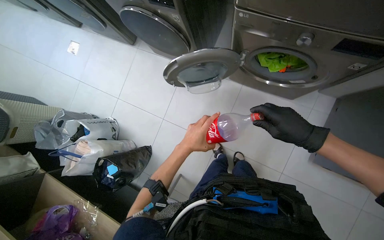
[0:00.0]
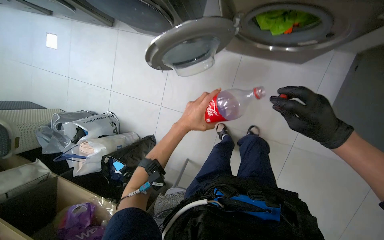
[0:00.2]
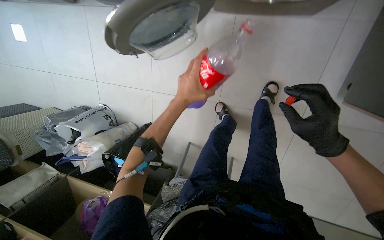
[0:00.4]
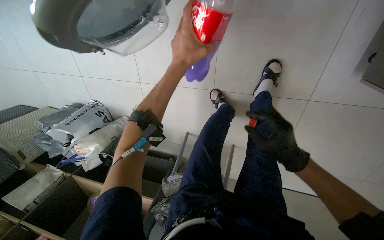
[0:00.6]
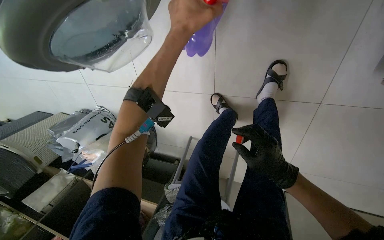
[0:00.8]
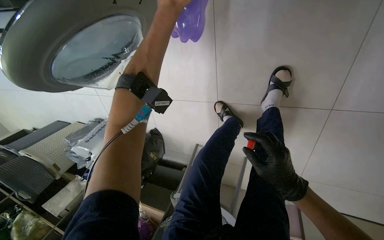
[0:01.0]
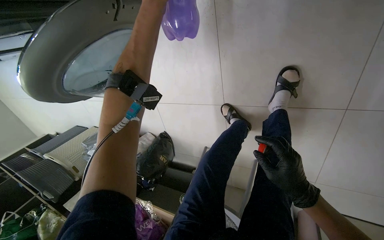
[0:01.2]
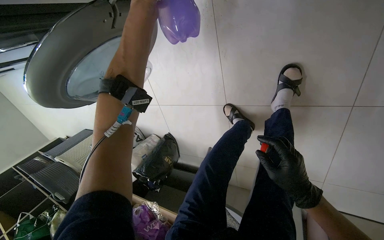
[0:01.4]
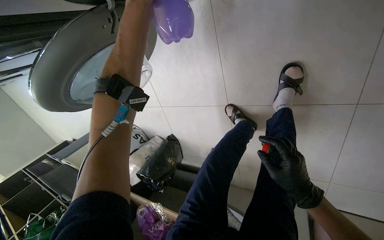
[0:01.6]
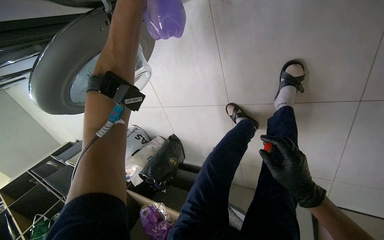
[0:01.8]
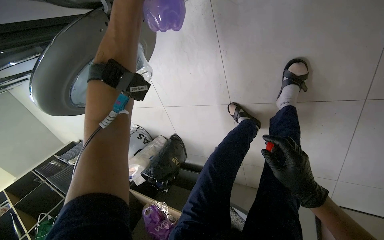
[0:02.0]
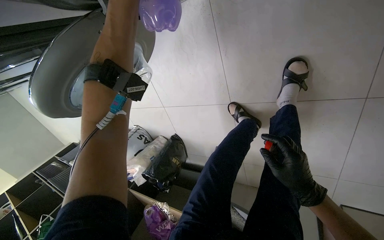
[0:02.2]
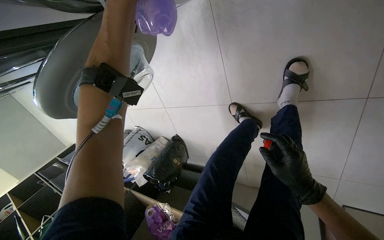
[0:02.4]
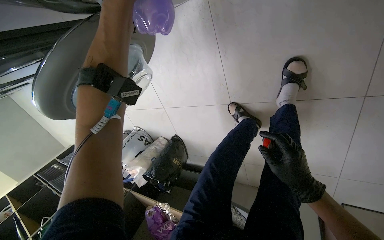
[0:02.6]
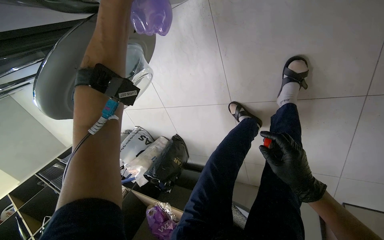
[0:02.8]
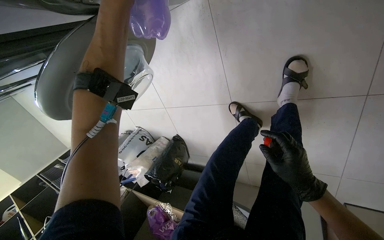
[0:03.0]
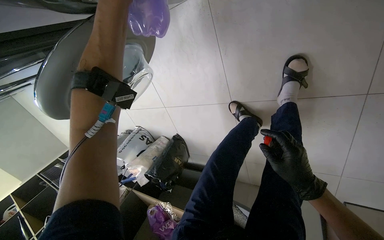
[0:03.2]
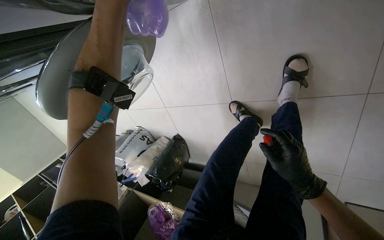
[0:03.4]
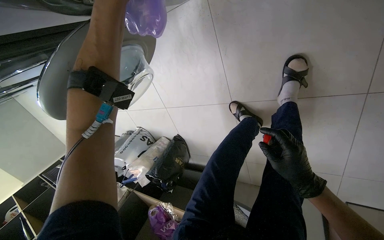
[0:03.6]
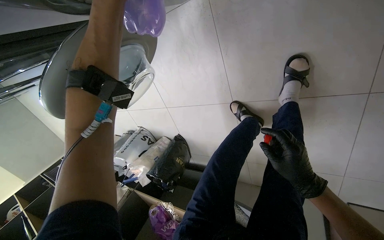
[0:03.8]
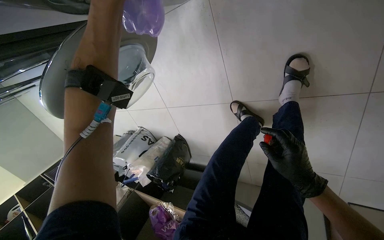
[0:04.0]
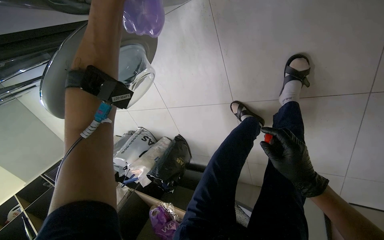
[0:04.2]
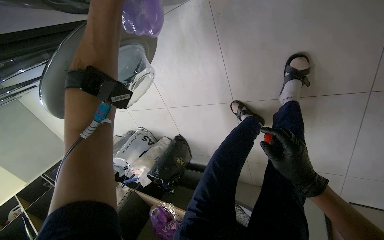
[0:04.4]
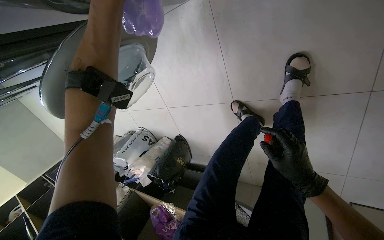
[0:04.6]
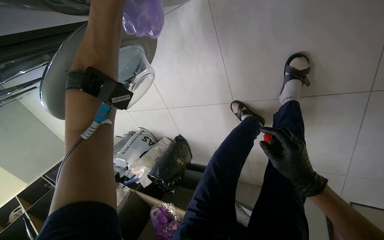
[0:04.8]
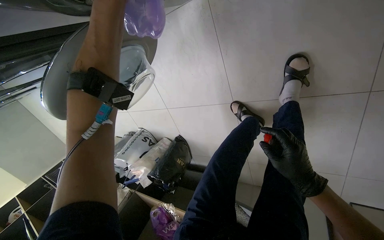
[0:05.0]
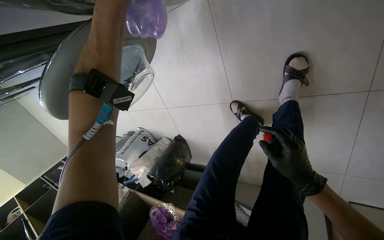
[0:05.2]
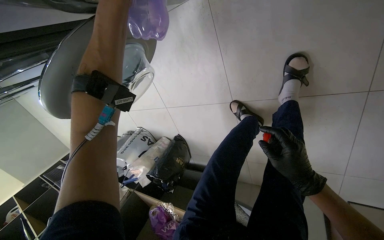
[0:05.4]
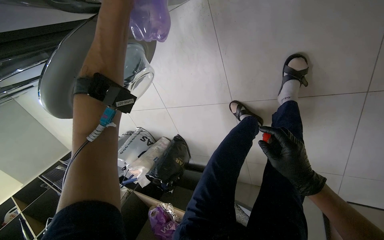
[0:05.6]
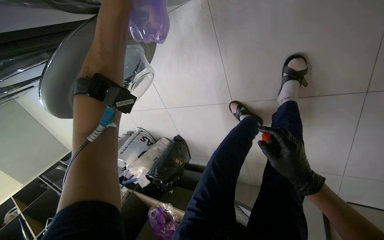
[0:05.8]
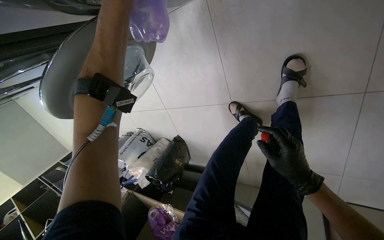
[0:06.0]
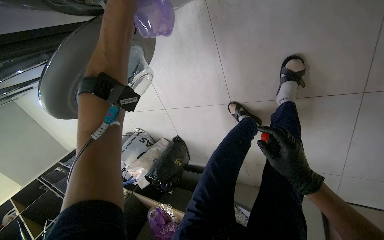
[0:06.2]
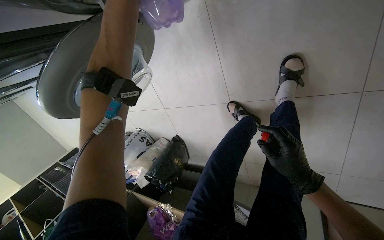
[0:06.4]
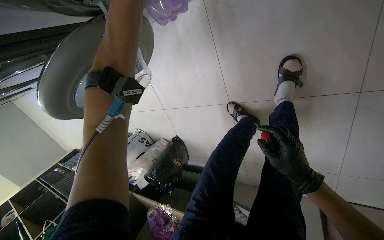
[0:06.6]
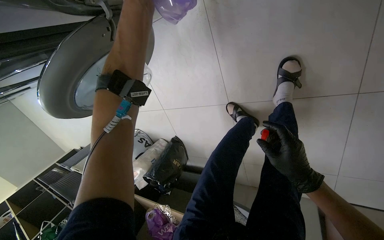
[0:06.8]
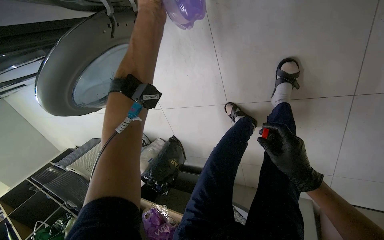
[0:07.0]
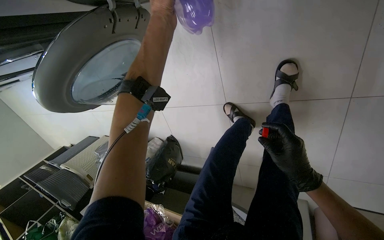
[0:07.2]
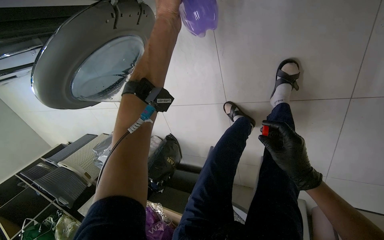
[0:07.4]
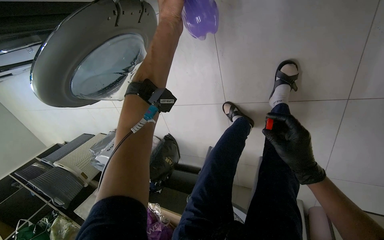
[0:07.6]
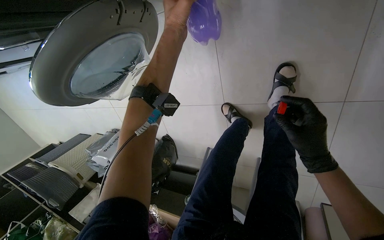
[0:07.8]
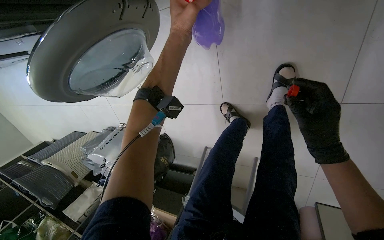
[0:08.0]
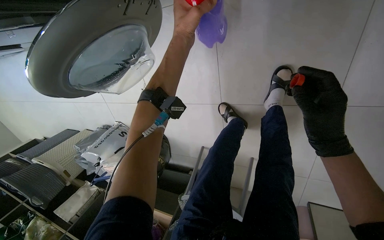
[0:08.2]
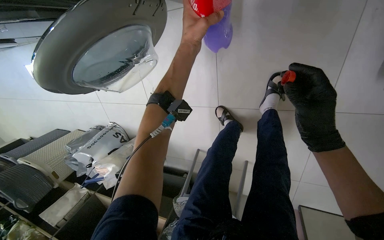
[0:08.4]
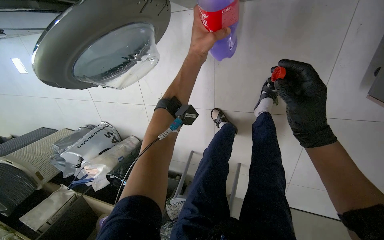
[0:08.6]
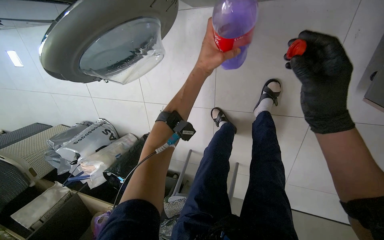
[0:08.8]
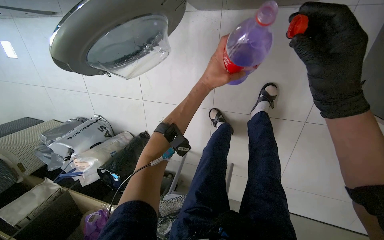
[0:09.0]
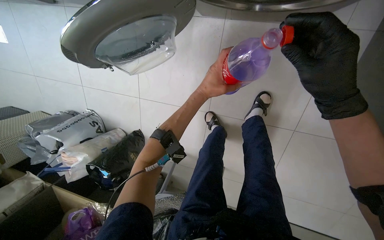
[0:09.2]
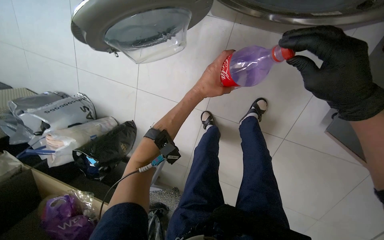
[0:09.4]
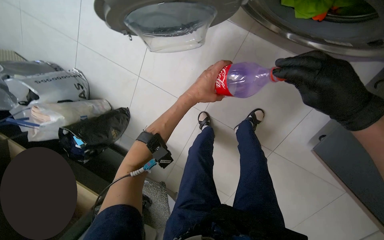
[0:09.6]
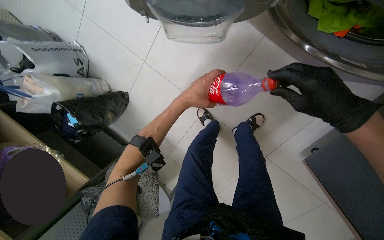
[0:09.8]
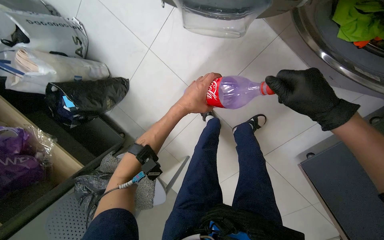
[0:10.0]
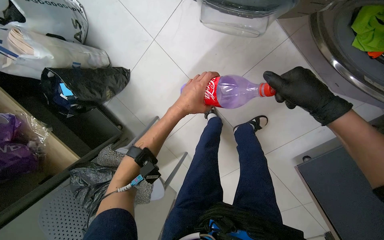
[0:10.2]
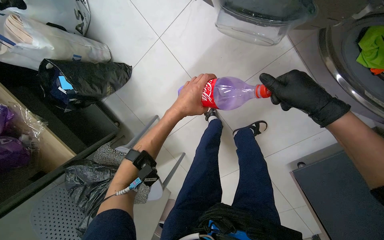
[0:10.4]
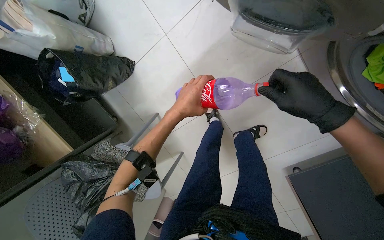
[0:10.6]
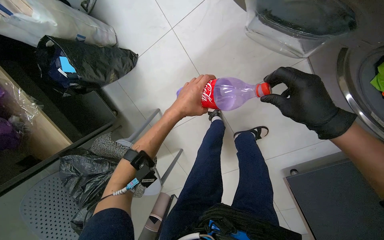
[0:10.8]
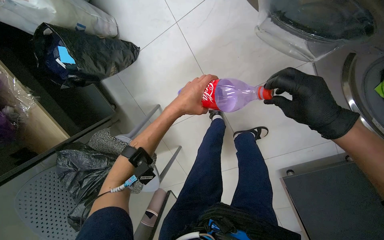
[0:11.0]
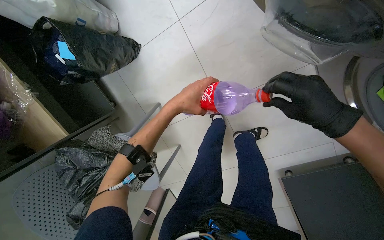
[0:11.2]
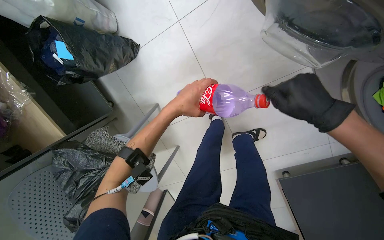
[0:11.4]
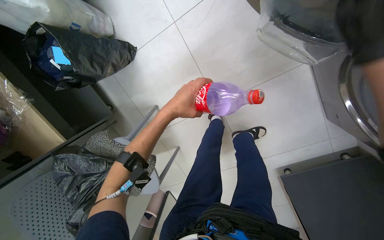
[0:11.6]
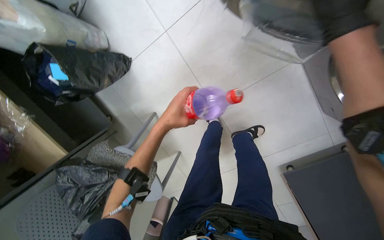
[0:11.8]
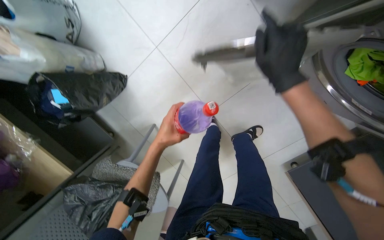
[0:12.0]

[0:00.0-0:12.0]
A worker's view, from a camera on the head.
Job: managing laundry.
The whole recording: Preparing laundry with detergent. The worker handles a detergent bottle and adjusts the washing machine settings.
0:00.0 to 0:01.6: The camera travels some 70 cm. The camera is aimed some 25 degrees further to the left. The wearer looks roughly 30 degrees further downward. The scene turns some 30 degrees counterclockwise in the picture.
0:07.6 to 0:09.0: The right hand shifts about 25 cm nearer to the camera and up the picture.
0:09.0 to 0:10.4: The camera sweeps to the right, by about 25 degrees. Everything in view rotates some 40 degrees clockwise.
0:10.4 to 0:12.0: The right hand heads to the left and up the picture, covering about 20 cm; the left hand travels to the left by roughly 15 cm.

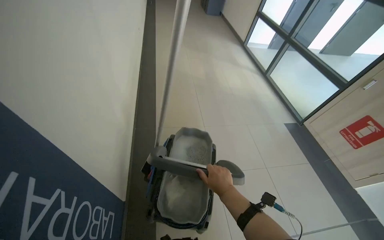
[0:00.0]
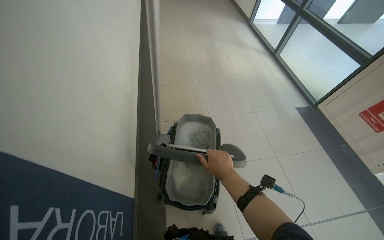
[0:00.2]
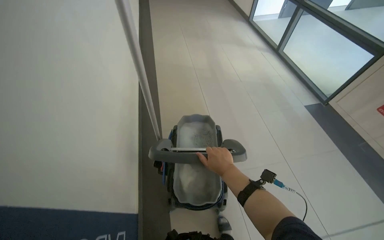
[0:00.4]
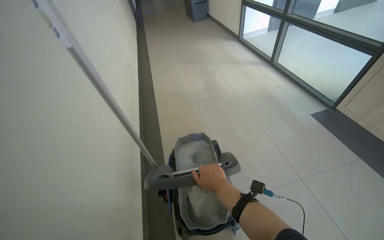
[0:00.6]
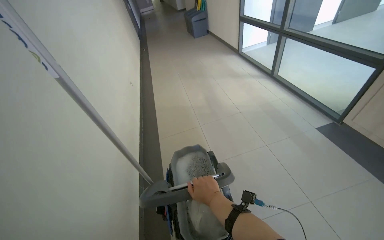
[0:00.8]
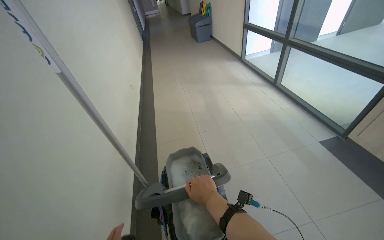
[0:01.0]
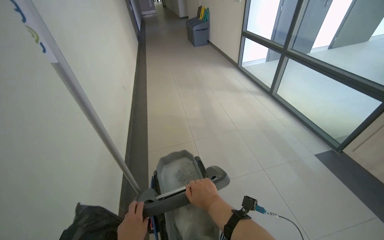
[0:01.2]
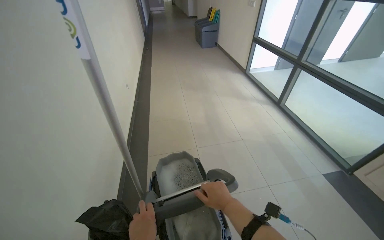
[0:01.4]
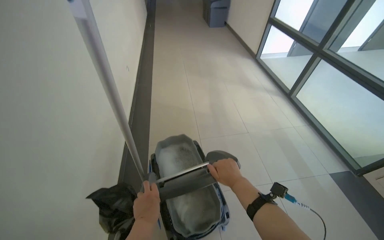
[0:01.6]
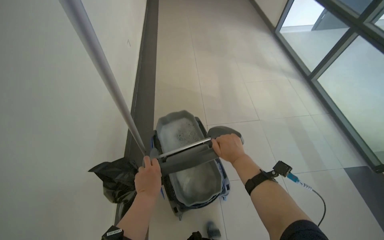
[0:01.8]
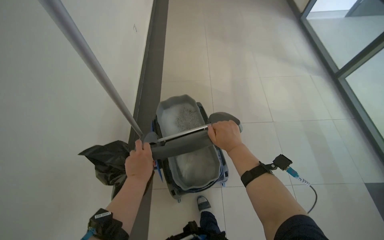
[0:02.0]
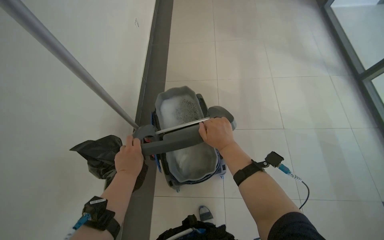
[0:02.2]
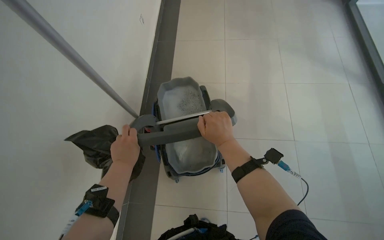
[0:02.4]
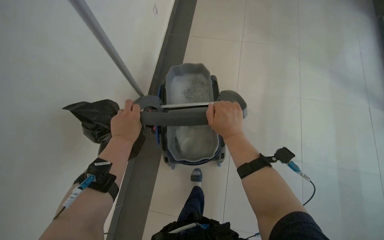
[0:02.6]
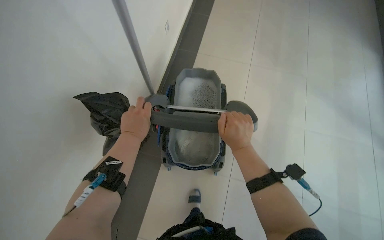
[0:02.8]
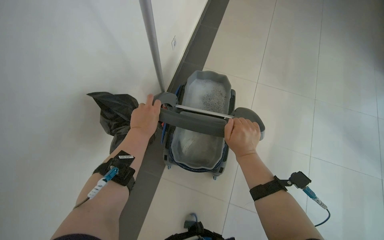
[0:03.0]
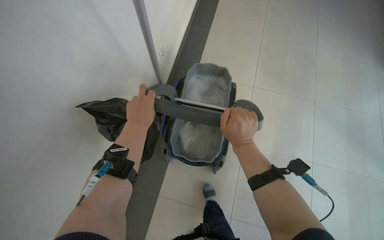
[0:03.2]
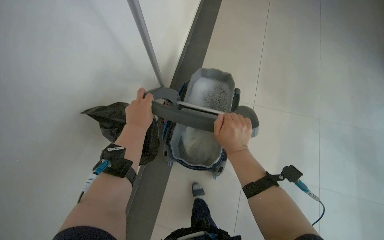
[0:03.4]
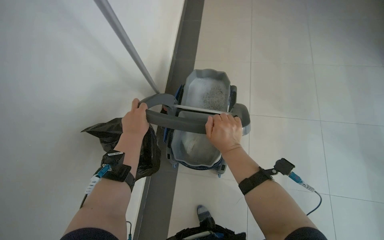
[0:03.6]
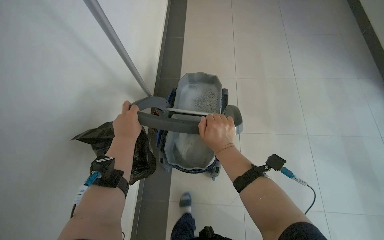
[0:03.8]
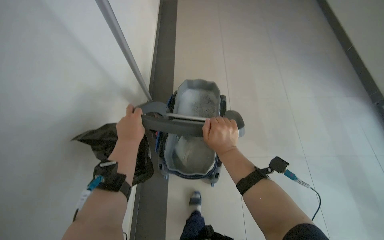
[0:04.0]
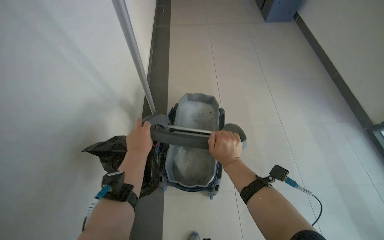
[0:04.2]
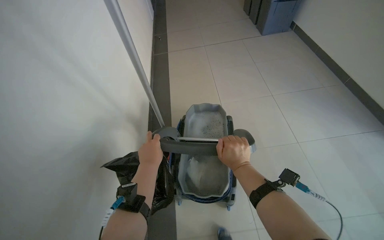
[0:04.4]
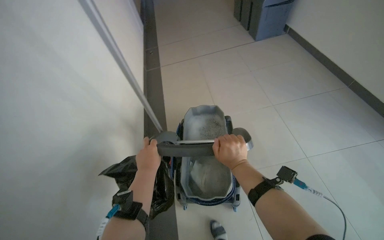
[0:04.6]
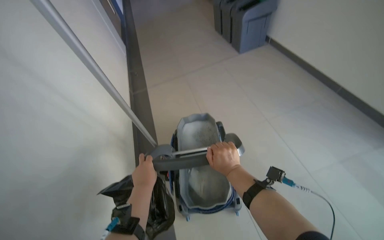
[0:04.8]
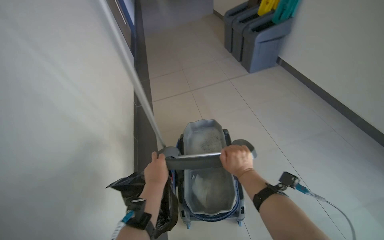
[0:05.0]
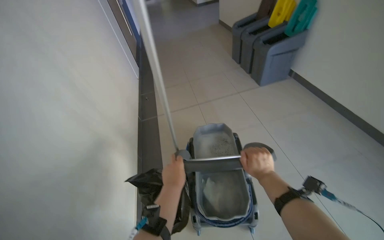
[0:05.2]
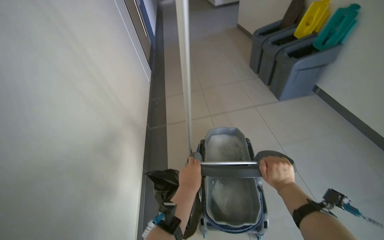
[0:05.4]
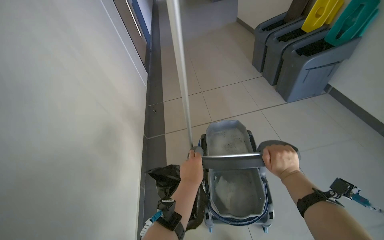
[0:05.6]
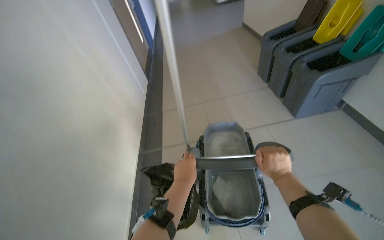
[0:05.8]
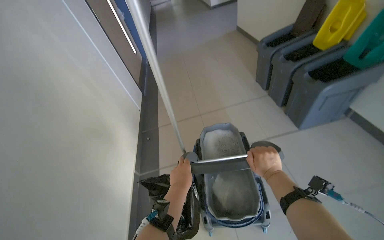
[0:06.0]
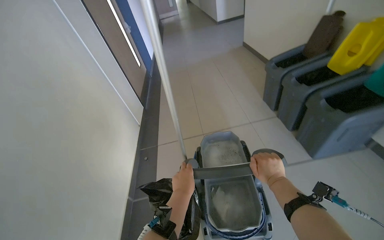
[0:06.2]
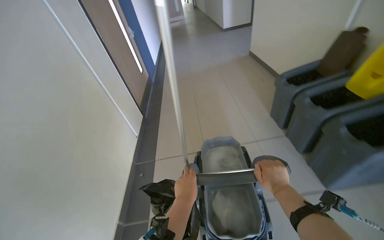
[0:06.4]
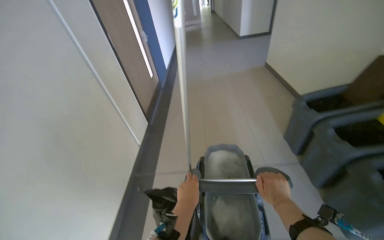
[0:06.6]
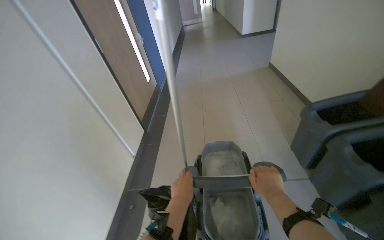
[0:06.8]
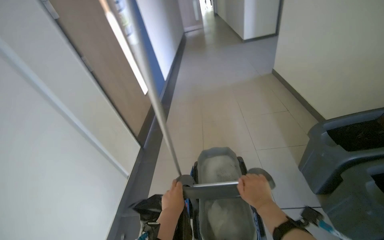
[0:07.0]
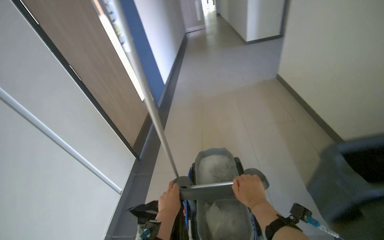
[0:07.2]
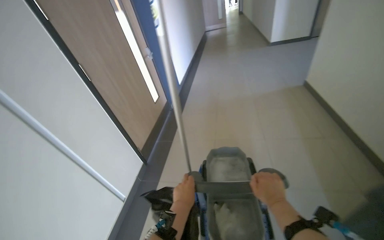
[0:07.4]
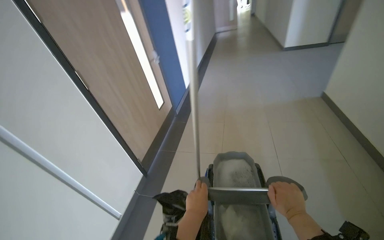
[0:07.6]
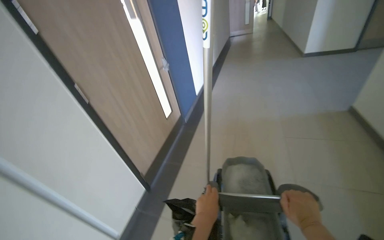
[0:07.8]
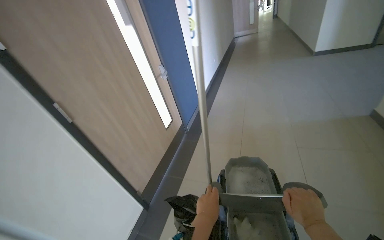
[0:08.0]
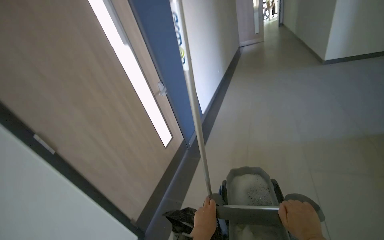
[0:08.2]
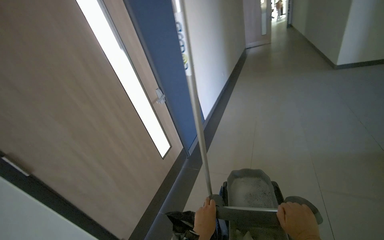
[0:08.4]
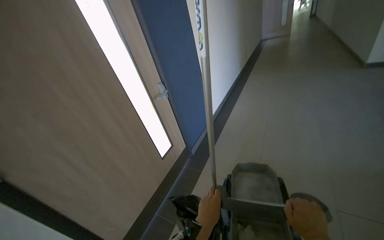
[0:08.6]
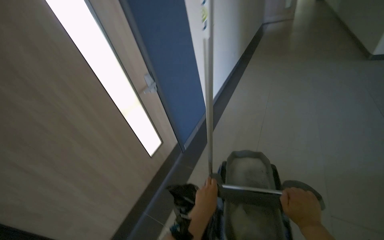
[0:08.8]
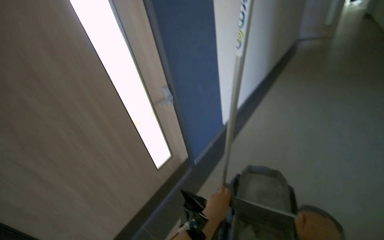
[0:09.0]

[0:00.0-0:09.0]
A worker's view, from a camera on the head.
Job: preparing cleaning supplies.
The whole recording: Pushing cleaning cart down hallway. The worker pushes a cleaning cart down the hallway, navigating doors and people.
0:01.6 to 0:03.0: The wearer looks roughly 25 degrees further downward. The scene turns roughly 30 degrees clockwise in the picture.
0:03.0 to 0:04.4: The wearer looks roughly 15 degrees further upward.
0:04.4 to 0:06.0: The camera pitches upward, by about 15 degrees. The left hand goes approximately 10 cm down the picture.
0:06.0 to 0:07.6: The camera travels some 90 cm. The head rotates approximately 25 degrees to the left.
0:07.6 to 0:09.0: The left hand shifts approximately 15 cm to the right.
